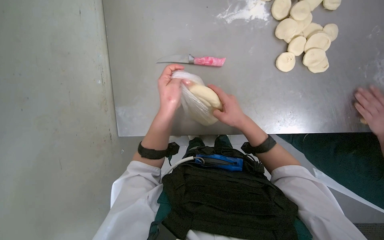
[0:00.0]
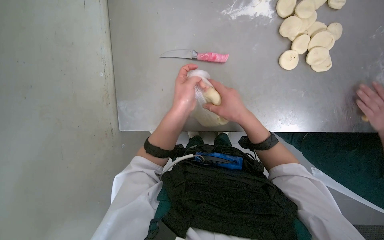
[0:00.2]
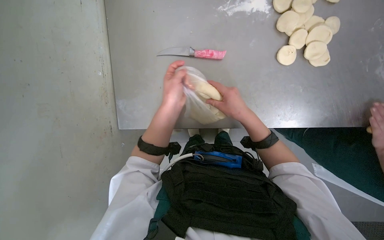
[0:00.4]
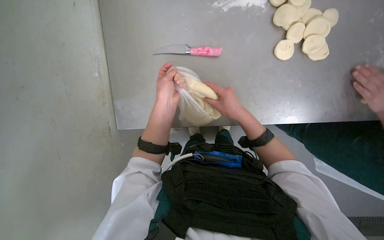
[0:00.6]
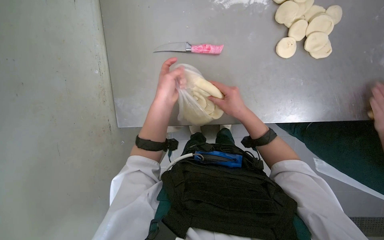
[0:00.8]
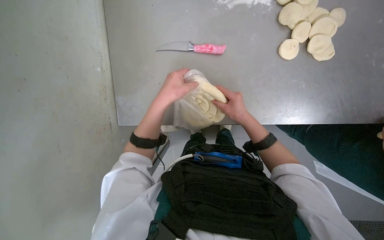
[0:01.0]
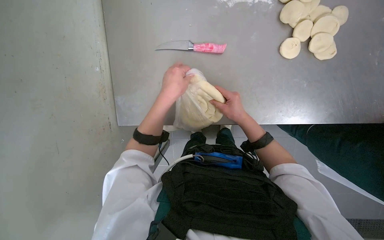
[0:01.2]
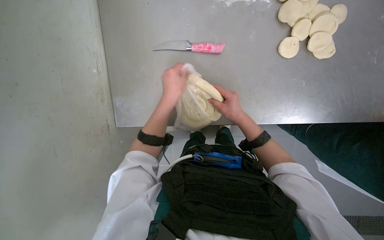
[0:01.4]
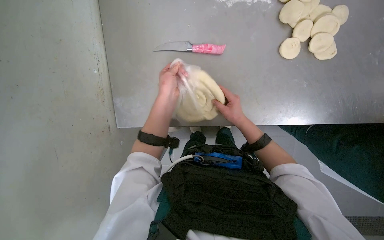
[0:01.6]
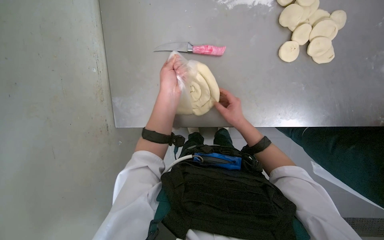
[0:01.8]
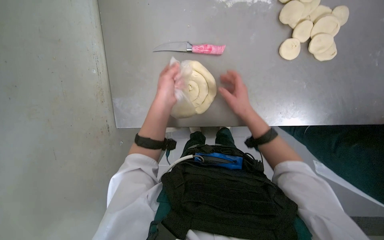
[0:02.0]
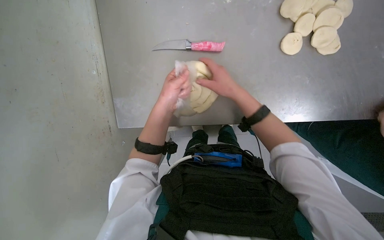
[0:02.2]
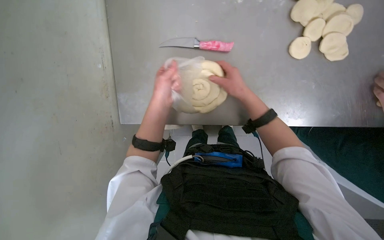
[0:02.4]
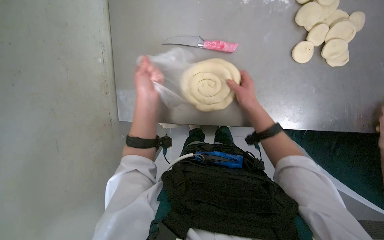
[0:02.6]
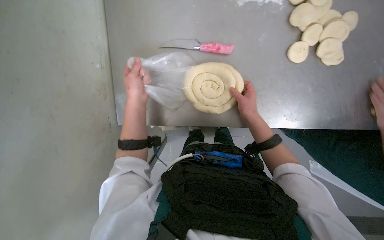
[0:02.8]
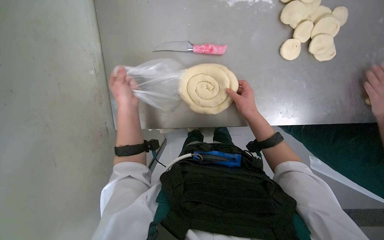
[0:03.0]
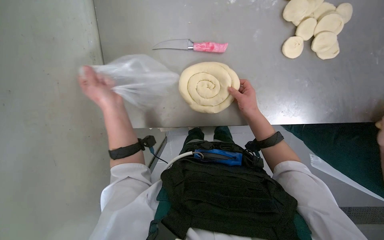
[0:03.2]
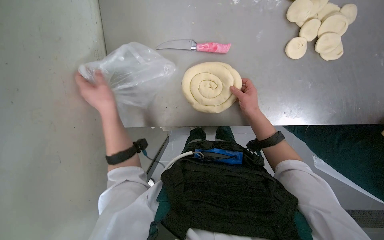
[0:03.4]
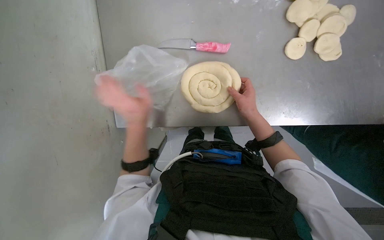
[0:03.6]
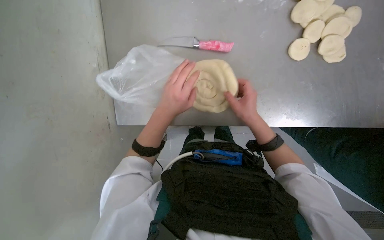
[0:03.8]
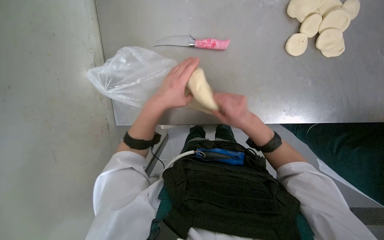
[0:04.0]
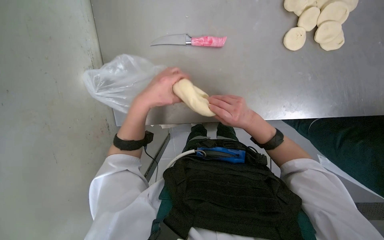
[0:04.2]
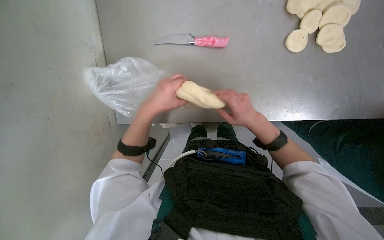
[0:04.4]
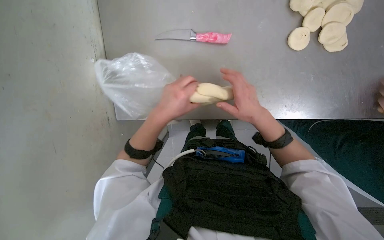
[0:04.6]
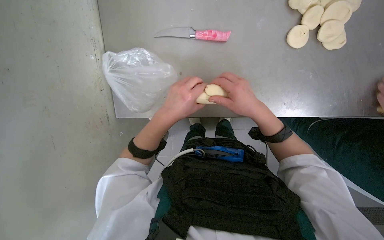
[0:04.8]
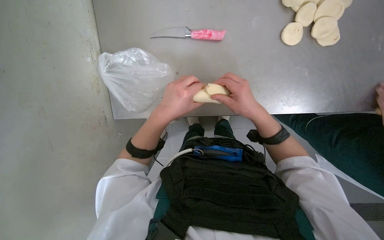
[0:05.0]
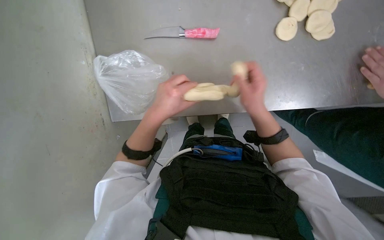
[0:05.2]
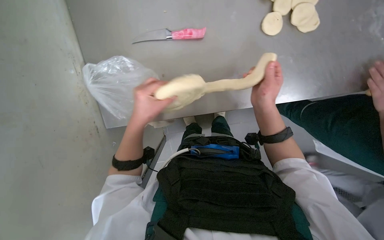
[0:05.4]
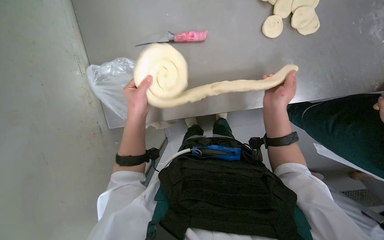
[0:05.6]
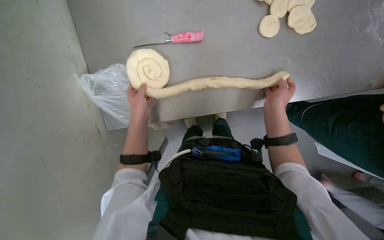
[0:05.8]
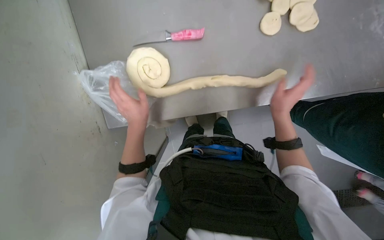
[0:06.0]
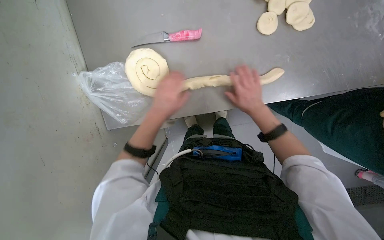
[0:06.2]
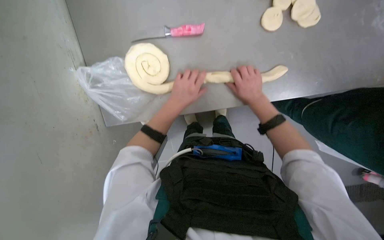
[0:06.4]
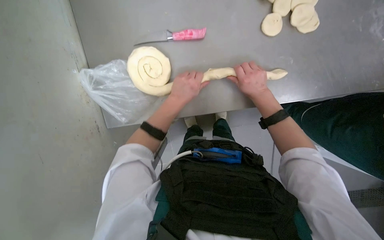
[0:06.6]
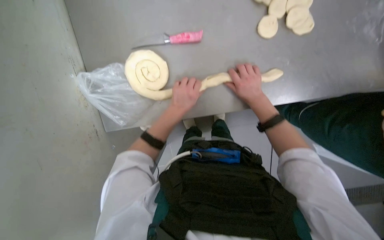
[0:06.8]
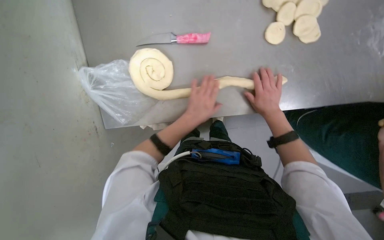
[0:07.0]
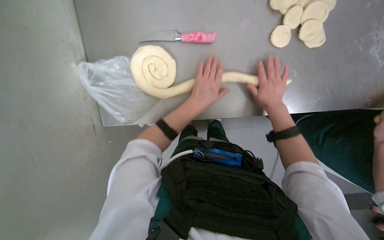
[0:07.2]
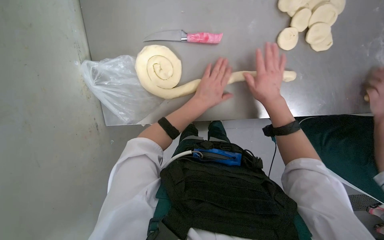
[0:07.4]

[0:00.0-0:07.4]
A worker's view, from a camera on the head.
Job: preparing food.
The whole recording: Removing Spiral Dough from a Bag. The worker removes spiral dough from a plastic bag.
0:00.0 to 0:01.4: The hands work in one place, with small movements.
0:01.4 to 0:03.0: The left hand is displaced to the left by roughly 15 cm.
0:03.0 to 0:04.4: The left hand travels to the right and back again, about 10 cm each way. Meanwhile the right hand heads nearer to the camera, covering some 10 cm.
0:04.4 to 0:06.0: The right hand is displaced to the right by roughly 15 cm.
0:06.0 to 0:07.4: The left hand heads to the right and up the picture, covering some 20 cm; the right hand travels up the picture by some 10 cm.

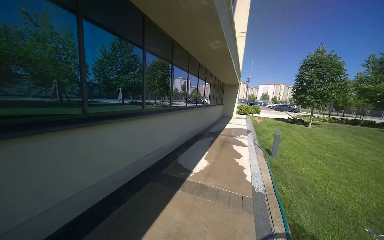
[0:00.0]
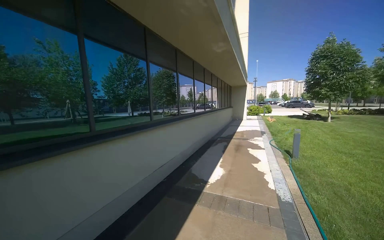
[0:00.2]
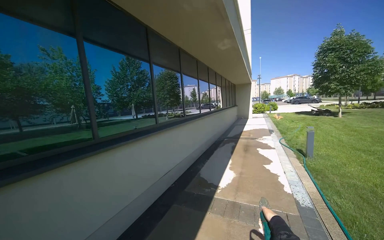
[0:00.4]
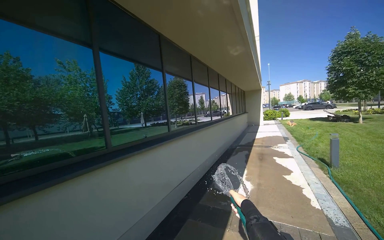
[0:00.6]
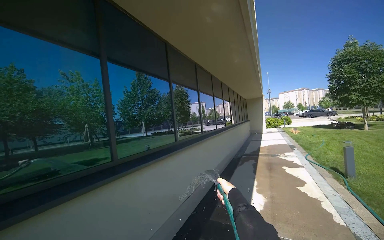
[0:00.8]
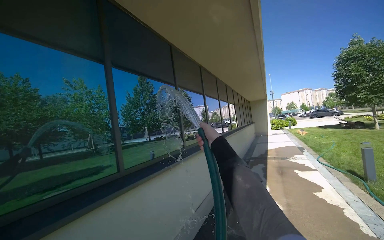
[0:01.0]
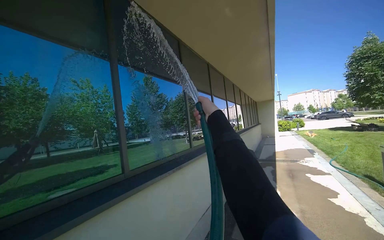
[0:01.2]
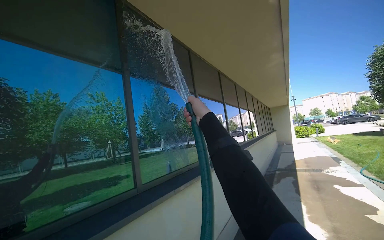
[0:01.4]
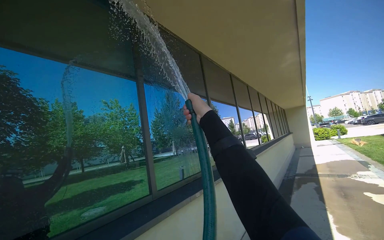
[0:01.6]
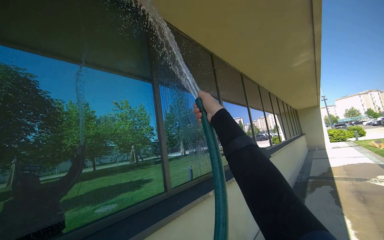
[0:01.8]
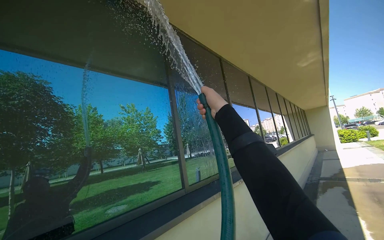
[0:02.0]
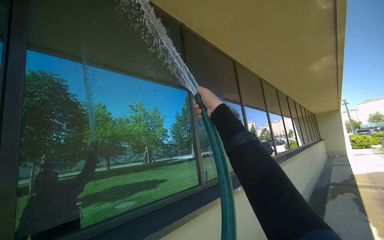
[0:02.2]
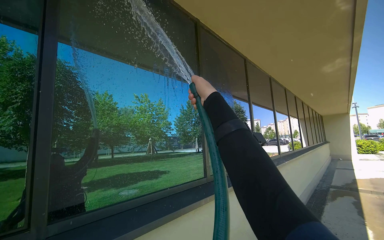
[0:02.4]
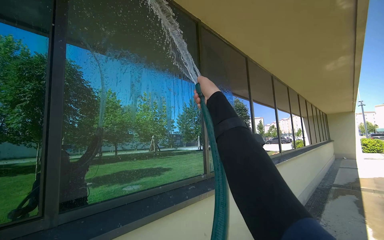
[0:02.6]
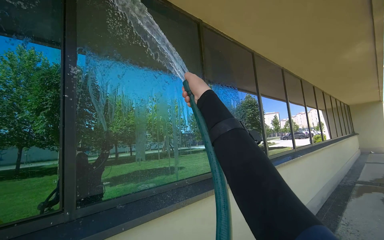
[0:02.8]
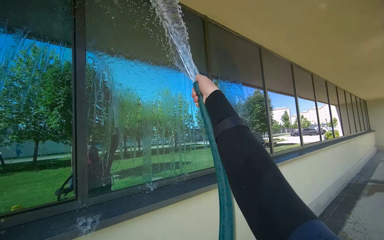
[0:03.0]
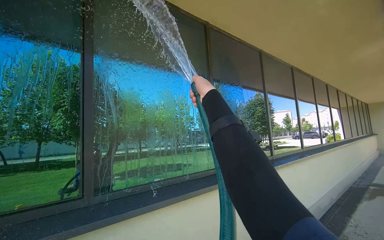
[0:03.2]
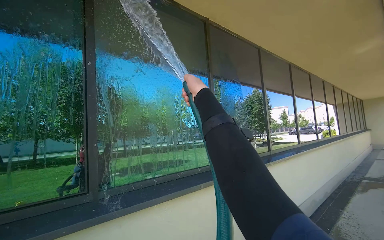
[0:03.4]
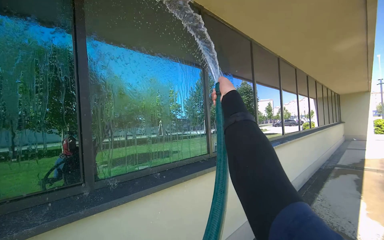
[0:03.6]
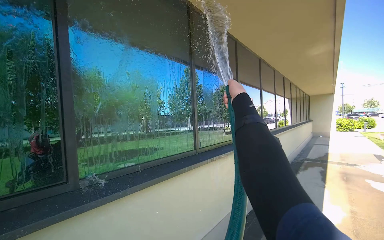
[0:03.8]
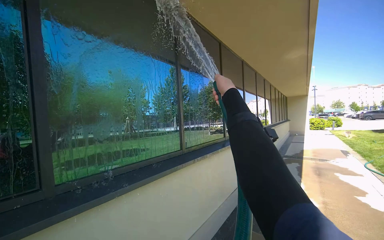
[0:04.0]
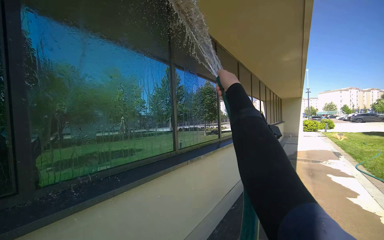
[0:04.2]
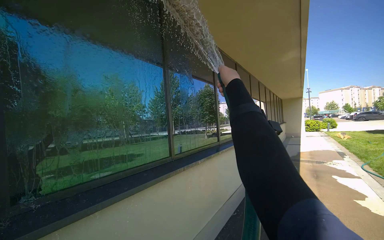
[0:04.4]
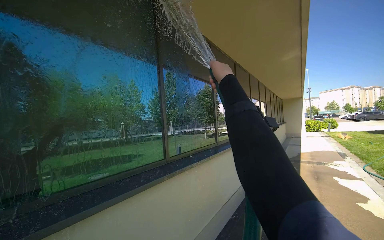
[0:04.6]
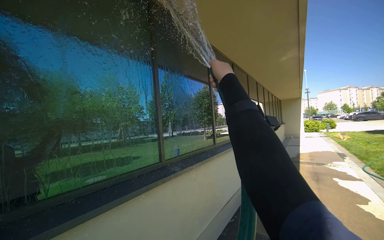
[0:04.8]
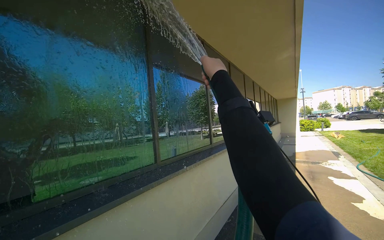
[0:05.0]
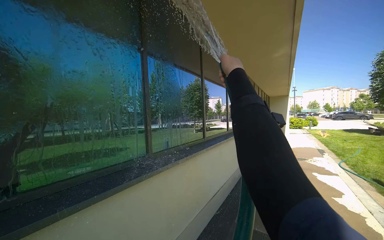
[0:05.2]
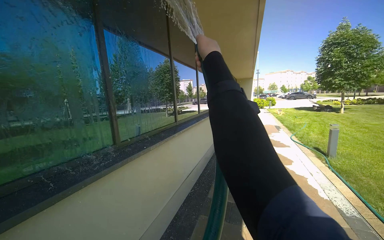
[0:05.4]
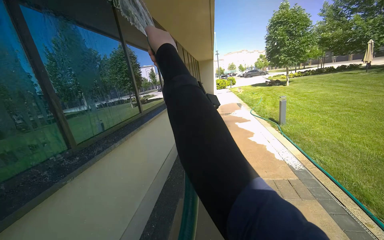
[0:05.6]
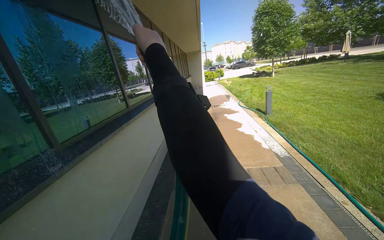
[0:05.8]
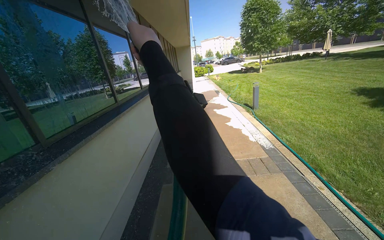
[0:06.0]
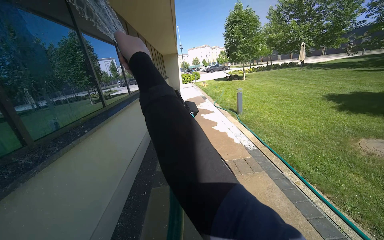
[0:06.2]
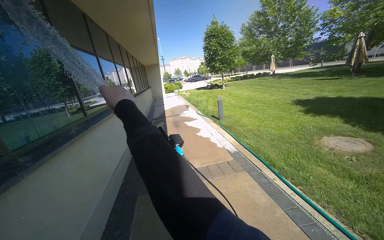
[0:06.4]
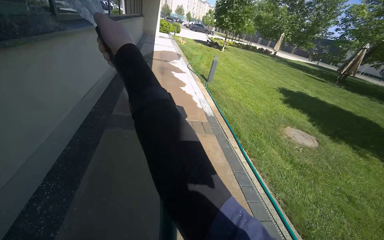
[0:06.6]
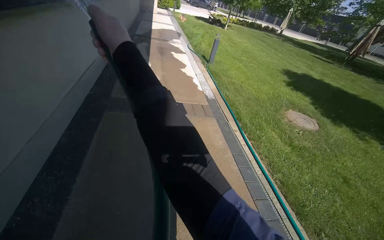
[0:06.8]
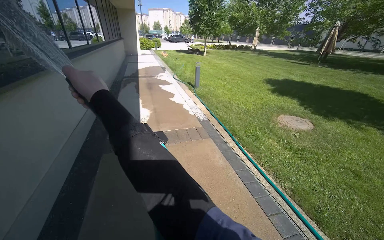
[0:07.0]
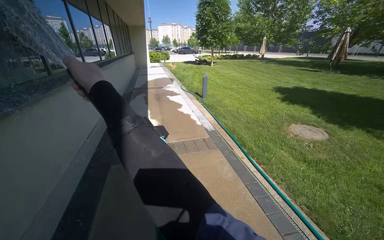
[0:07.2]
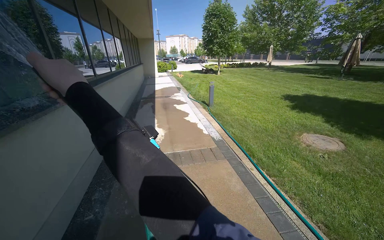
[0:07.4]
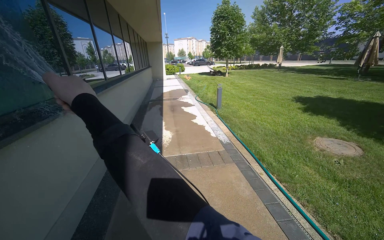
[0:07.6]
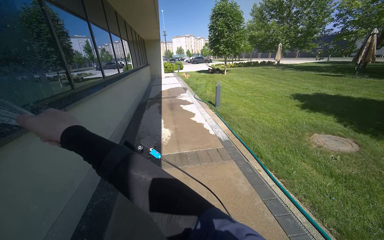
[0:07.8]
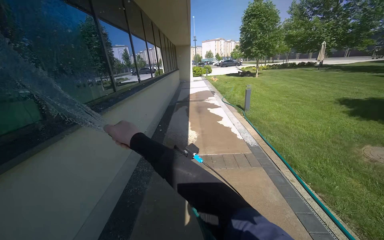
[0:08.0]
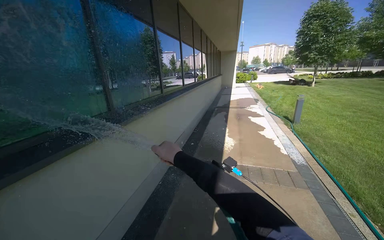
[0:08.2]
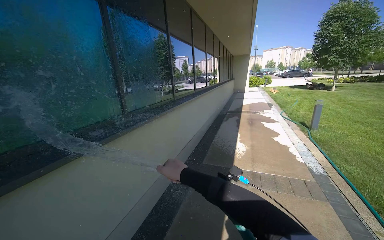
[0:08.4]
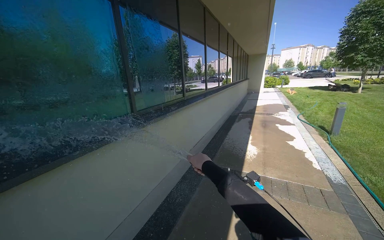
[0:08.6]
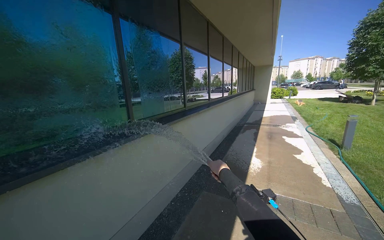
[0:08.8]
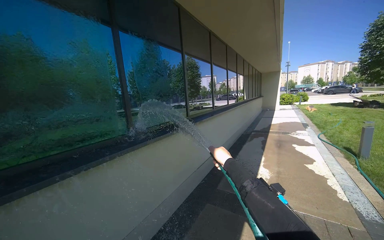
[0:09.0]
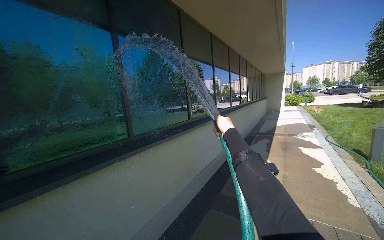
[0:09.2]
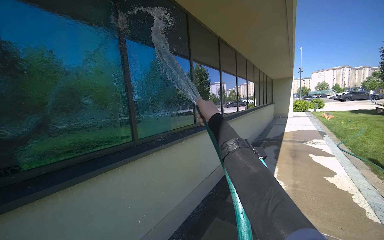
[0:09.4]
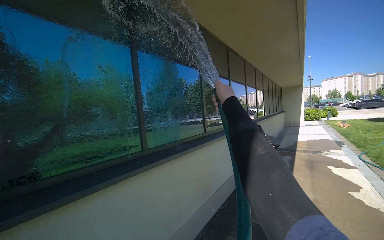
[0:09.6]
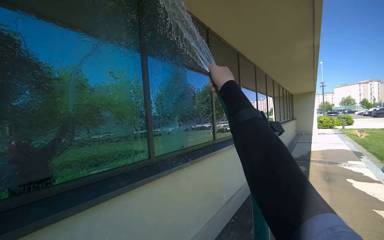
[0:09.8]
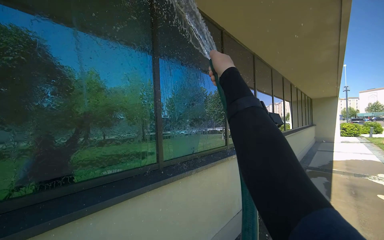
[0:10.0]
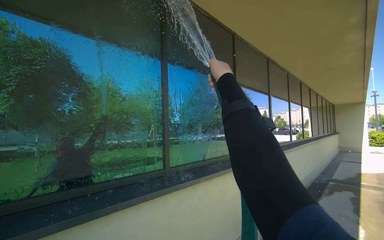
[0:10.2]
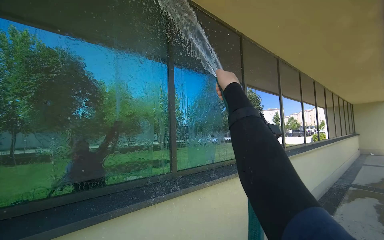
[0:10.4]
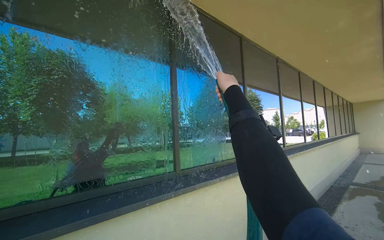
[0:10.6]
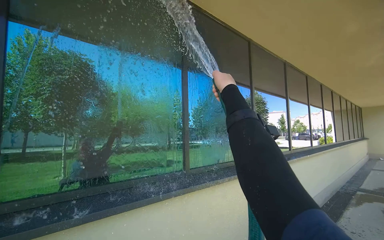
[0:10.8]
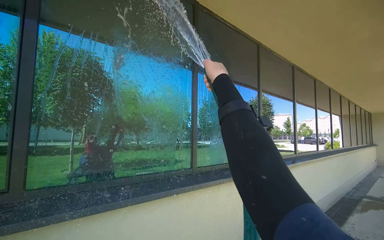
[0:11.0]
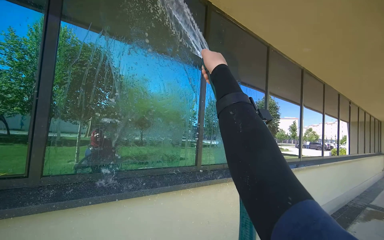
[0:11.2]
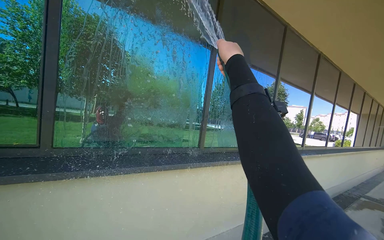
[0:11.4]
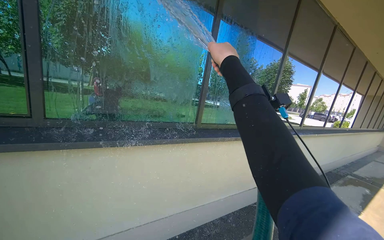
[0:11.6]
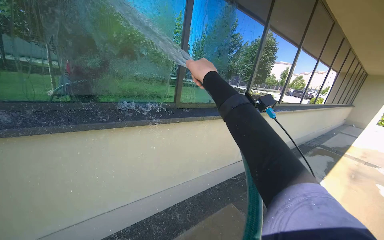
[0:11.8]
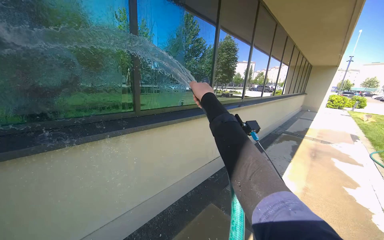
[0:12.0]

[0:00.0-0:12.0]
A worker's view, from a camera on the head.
Job: cleaning windows.
The whole recording: Spraying water on building windows. The worker sprays water onto the building windows with a hose.
0:00.0 to 0:01.6: The camera is carried some 1 m. The camera is aimed roughly 20 degrees further to the left. The camera pitches upward, by approximately 15 degrees.
0:01.6 to 0:03.0: The view pans to the left by some 15 degrees.
0:03.0 to 0:04.4: The camera sweeps to the right, by roughly 20 degrees. The right hand heads to the right, covering roughly 25 cm.
0:04.4 to 0:06.0: The wearer's head swings roughly 35 degrees to the right. The camera pitches downward, by approximately 20 degrees.
0:07.6 to 0:09.0: The wearer looks approximately 40 degrees further to the left.
0:09.0 to 0:10.4: The camera sweeps to the left, by approximately 20 degrees. The camera pitches upward, by some 15 degrees. The right hand is displaced up the picture by roughly 40 cm.
0:10.4 to 0:12.0: The wearer looks roughly 20 degrees further downward.
